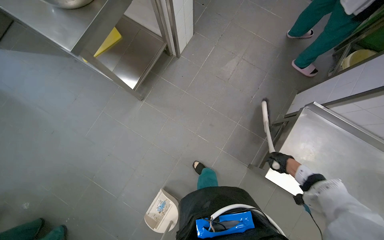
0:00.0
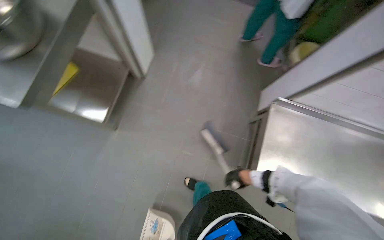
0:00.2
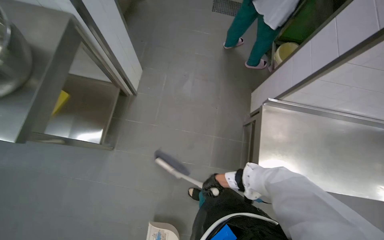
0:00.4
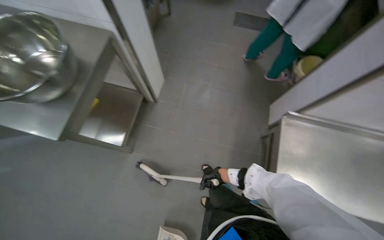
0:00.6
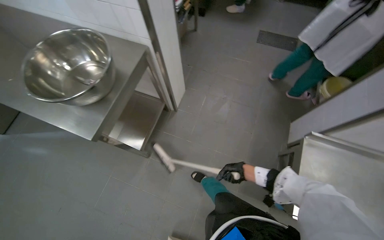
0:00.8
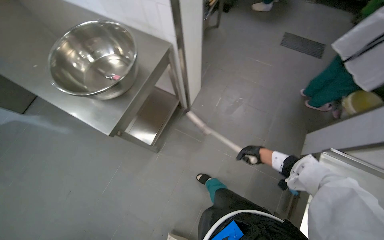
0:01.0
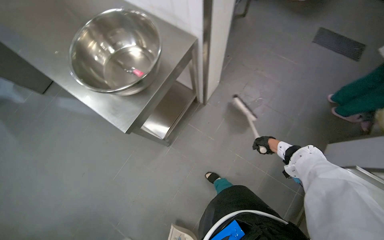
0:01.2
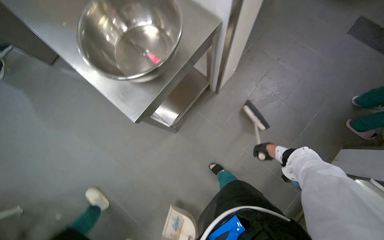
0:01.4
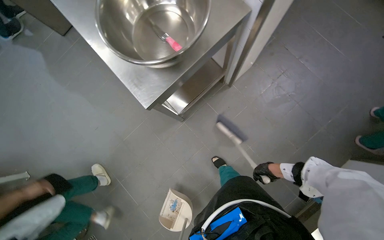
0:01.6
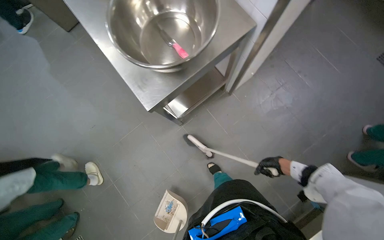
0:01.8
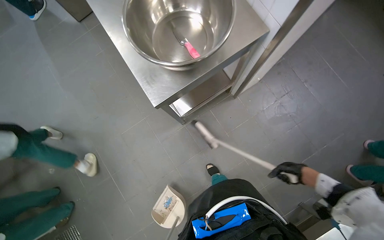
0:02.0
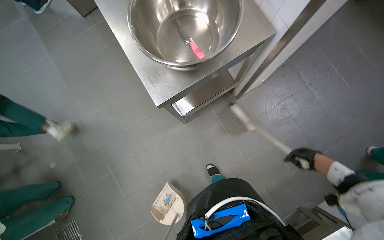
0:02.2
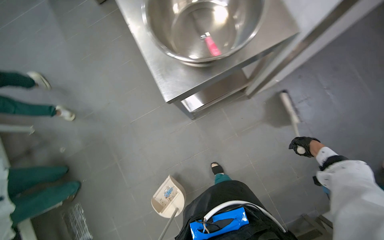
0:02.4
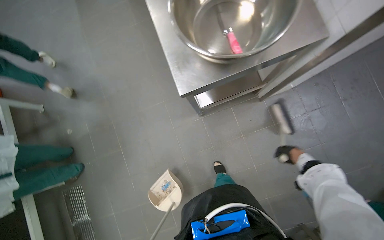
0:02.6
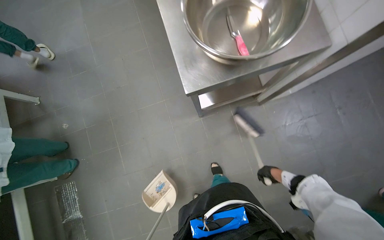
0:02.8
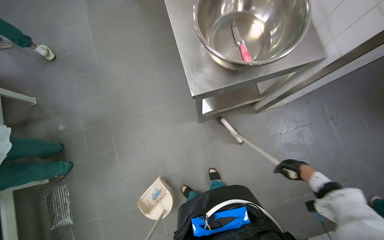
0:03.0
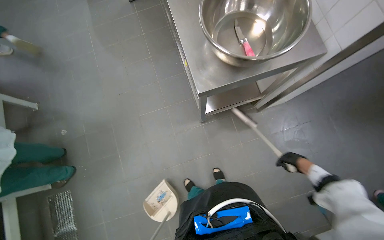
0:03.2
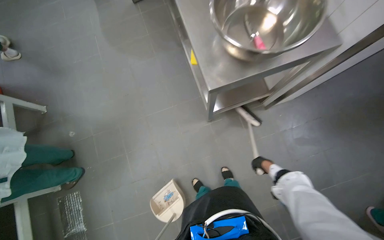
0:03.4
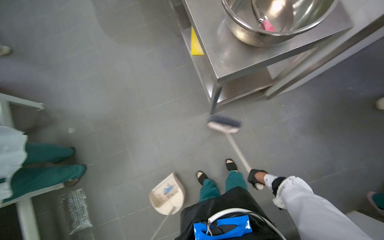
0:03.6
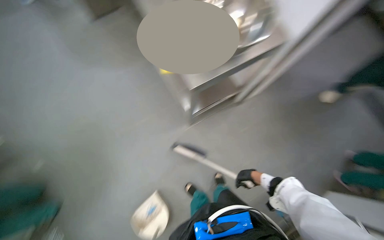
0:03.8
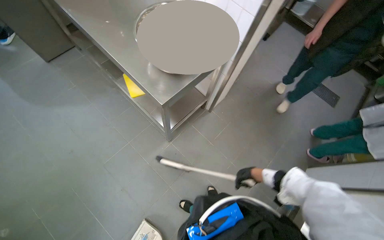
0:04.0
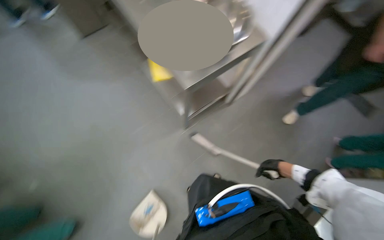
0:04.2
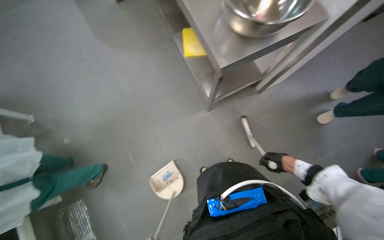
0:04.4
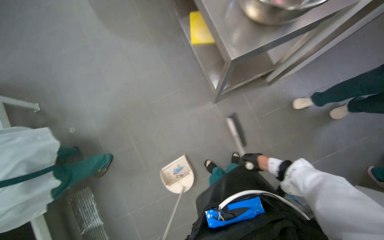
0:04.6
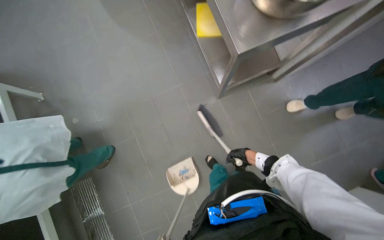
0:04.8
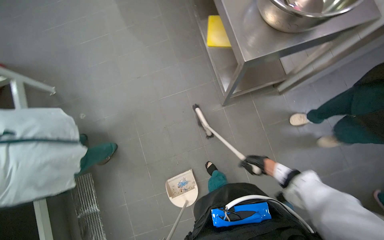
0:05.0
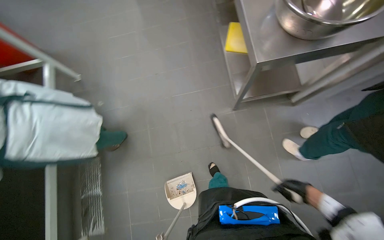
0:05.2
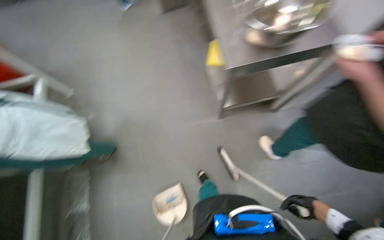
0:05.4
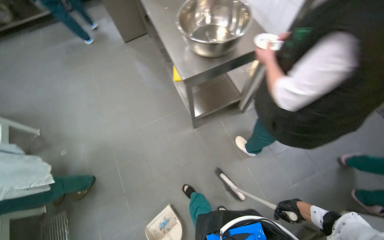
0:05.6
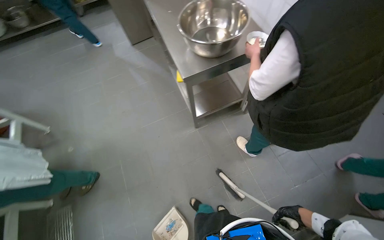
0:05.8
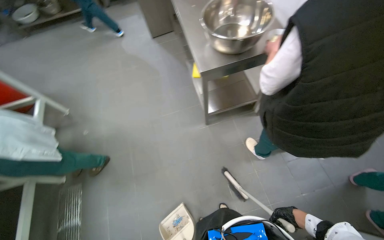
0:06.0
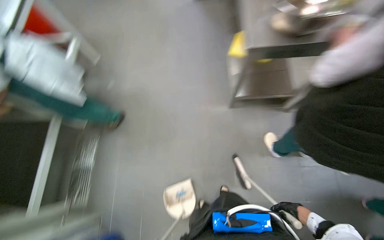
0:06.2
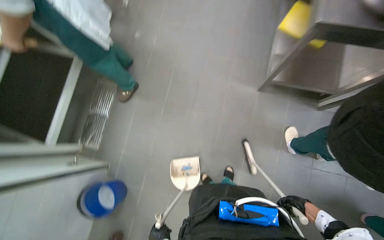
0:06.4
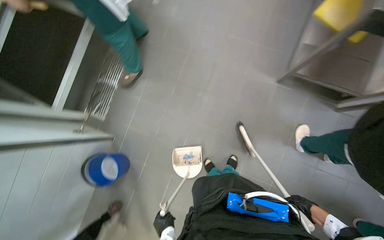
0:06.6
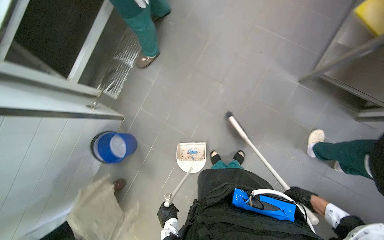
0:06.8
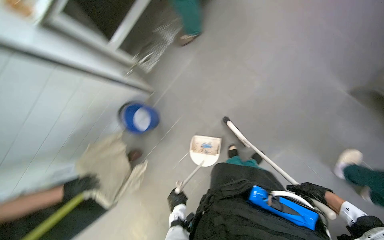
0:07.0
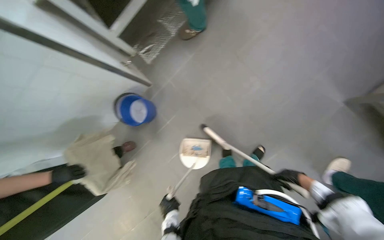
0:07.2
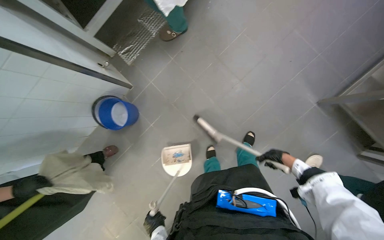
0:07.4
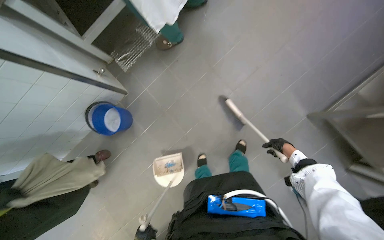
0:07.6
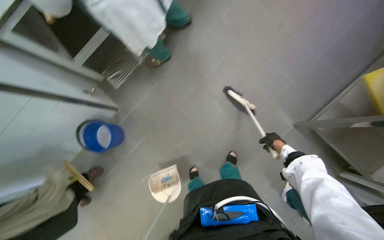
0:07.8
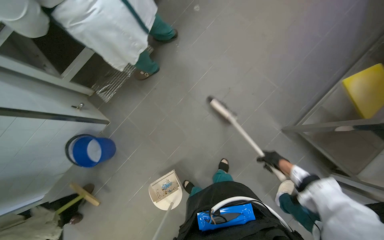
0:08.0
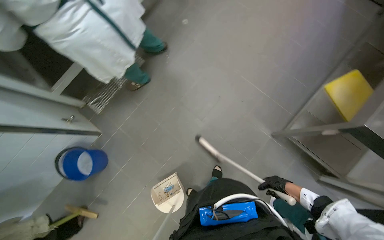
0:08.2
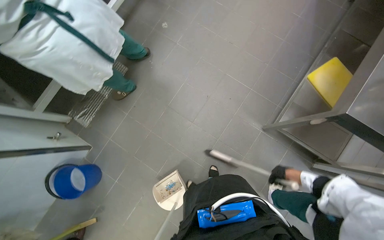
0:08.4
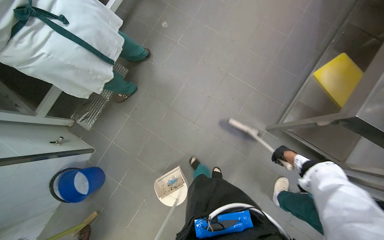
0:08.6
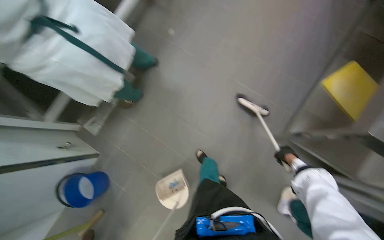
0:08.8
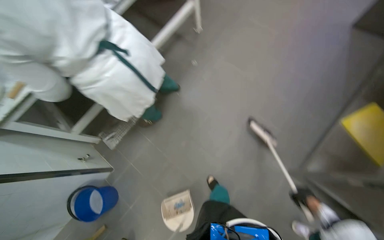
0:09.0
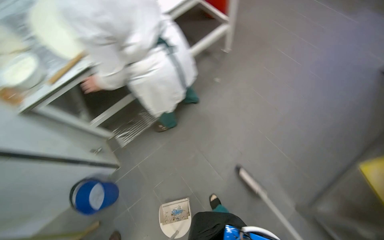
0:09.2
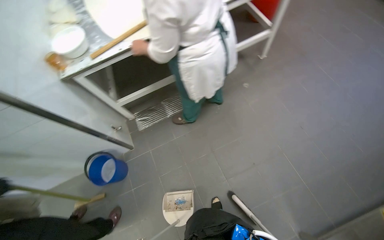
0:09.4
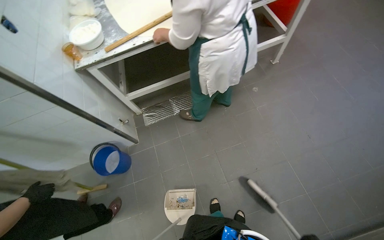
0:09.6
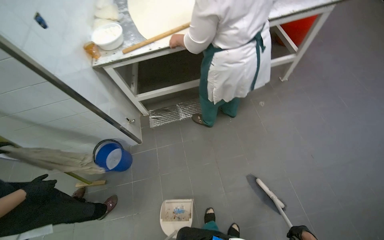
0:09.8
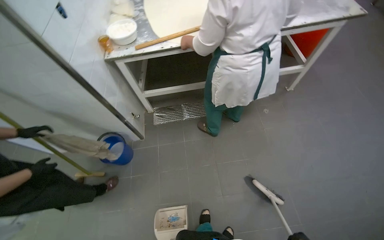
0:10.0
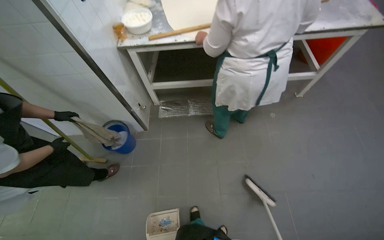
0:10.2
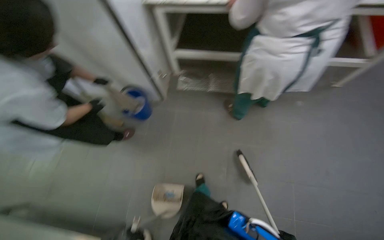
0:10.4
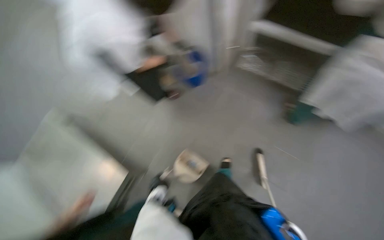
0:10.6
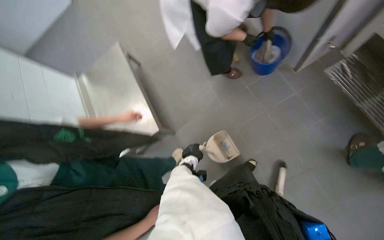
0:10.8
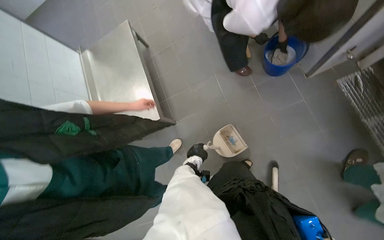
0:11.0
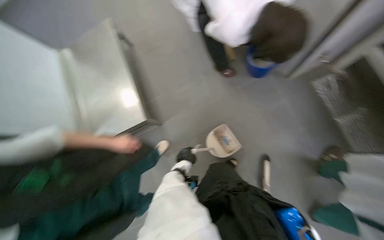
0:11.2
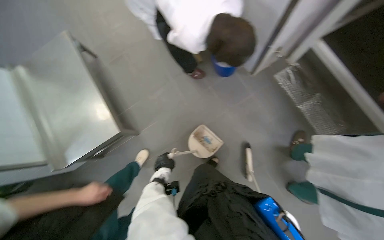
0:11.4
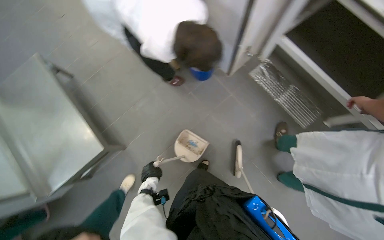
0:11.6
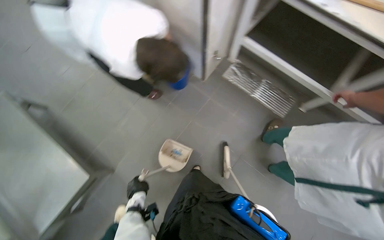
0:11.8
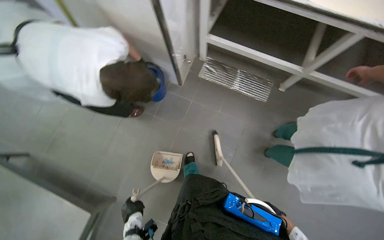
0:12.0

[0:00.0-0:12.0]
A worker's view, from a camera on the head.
Job: sweeping floor.
The whole recording: Sweeping kitchen floor. The worker sweeps the kitchen floor with a broom and dustpan, moving chairs to clean underneath them.
0:00.0 to 0:01.6: The head travels some 40 cm. The wearer looks approximately 15 degrees further to the left.
0:01.6 to 0:03.0: The scene rotates clockwise by approximately 25 degrees.
0:04.4 to 0:06.0: The right hand is displaced down the picture by roughly 25 cm.
0:06.0 to 0:07.6: The wearer looks approximately 30 degrees further downward. The scene turns some 60 degrees clockwise in the picture.
0:07.6 to 0:09.0: The wearer looks roughly 20 degrees further upward. The right hand heads to the right, covering roughly 10 cm.
0:09.0 to 0:10.4: The wearer looks some 60 degrees further to the left.
0:10.4 to 0:12.0: The camera pitches downward, by about 15 degrees.

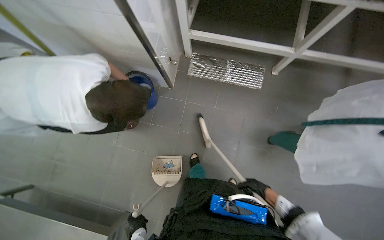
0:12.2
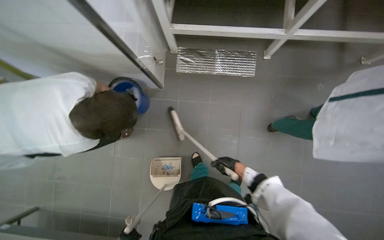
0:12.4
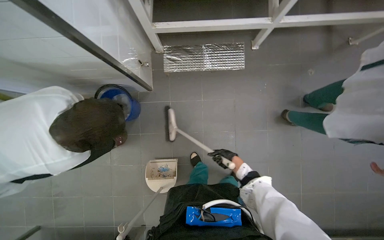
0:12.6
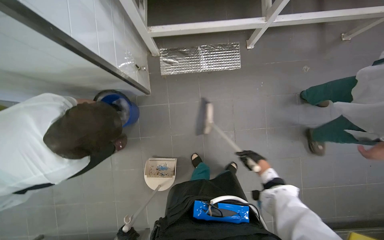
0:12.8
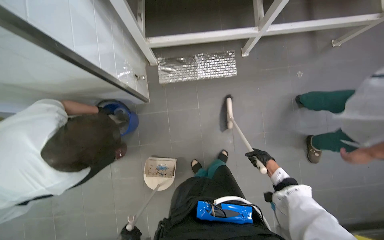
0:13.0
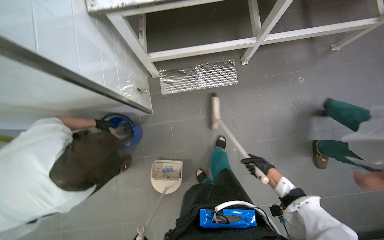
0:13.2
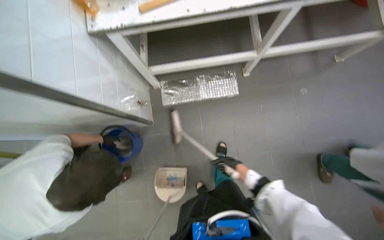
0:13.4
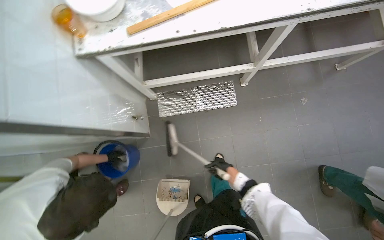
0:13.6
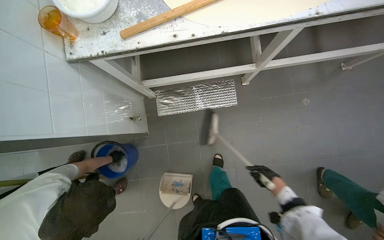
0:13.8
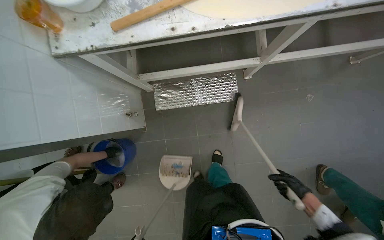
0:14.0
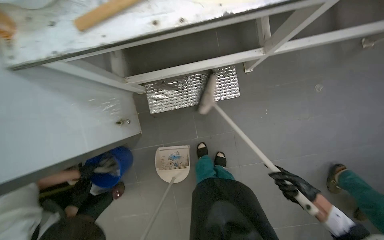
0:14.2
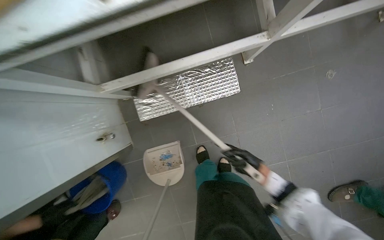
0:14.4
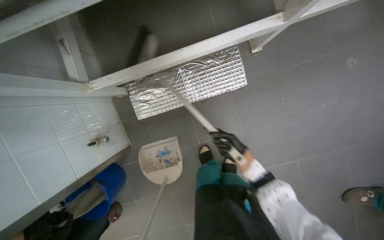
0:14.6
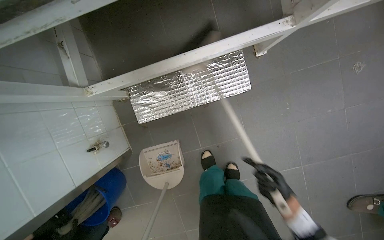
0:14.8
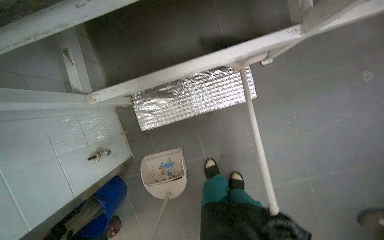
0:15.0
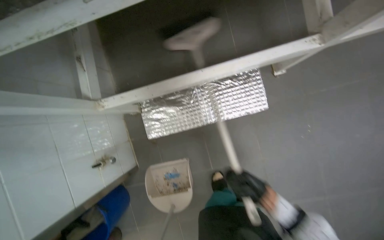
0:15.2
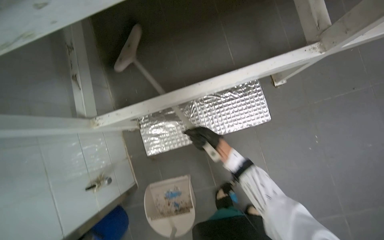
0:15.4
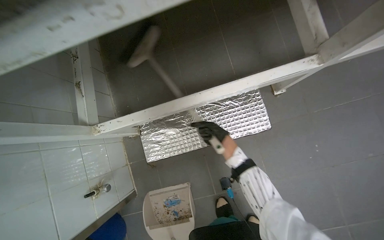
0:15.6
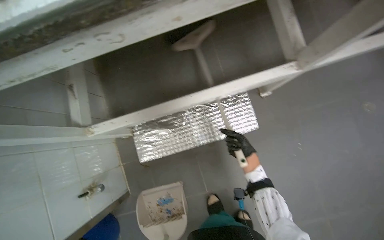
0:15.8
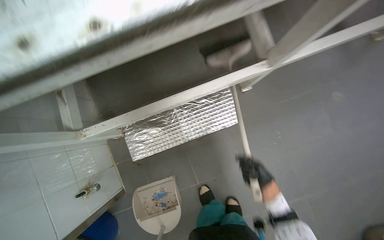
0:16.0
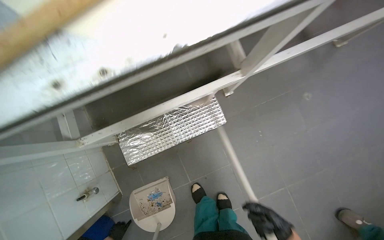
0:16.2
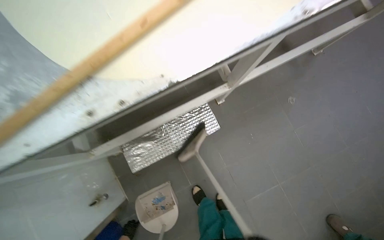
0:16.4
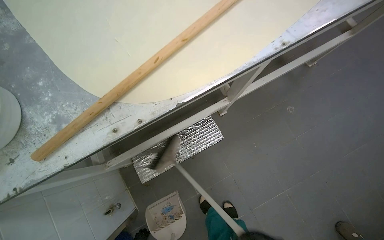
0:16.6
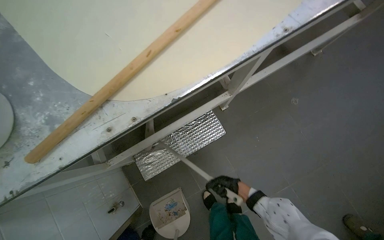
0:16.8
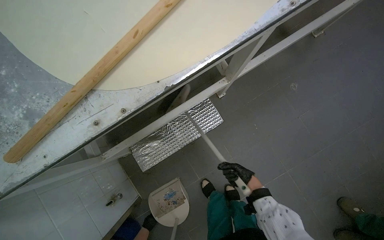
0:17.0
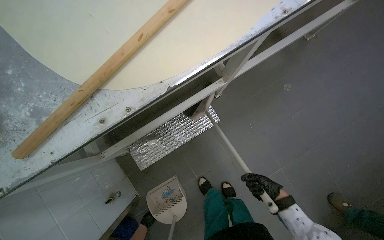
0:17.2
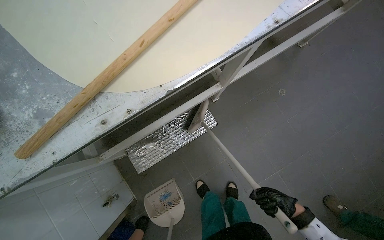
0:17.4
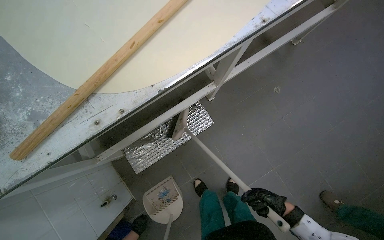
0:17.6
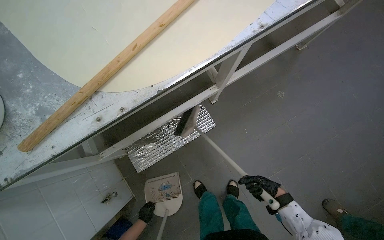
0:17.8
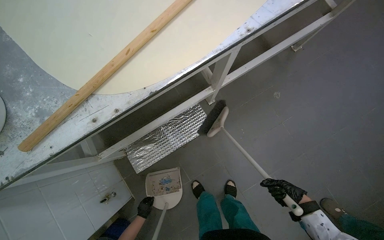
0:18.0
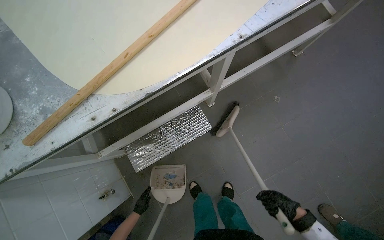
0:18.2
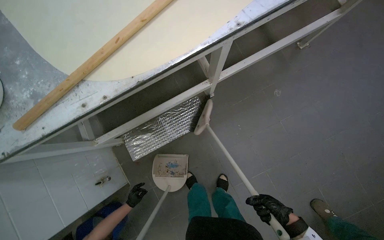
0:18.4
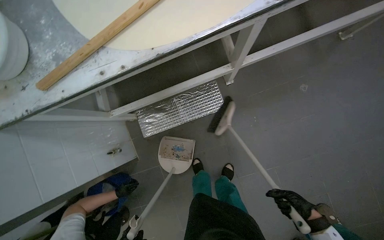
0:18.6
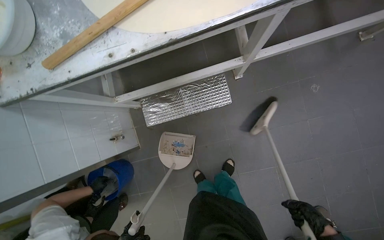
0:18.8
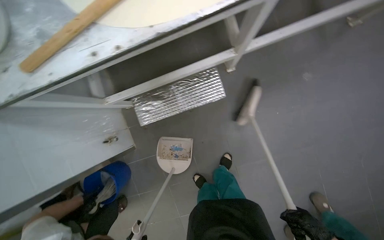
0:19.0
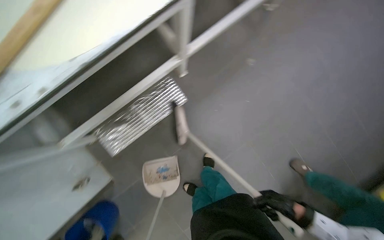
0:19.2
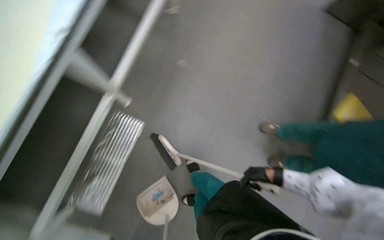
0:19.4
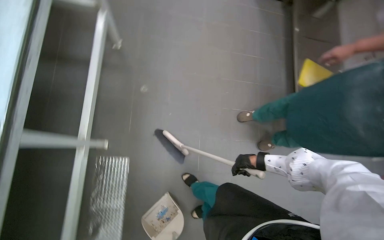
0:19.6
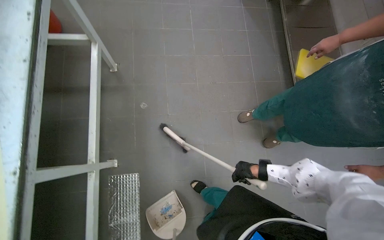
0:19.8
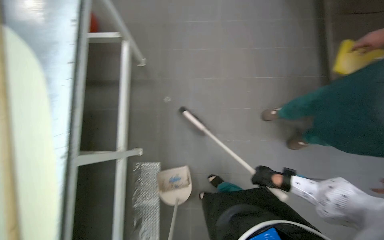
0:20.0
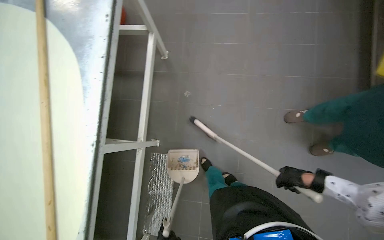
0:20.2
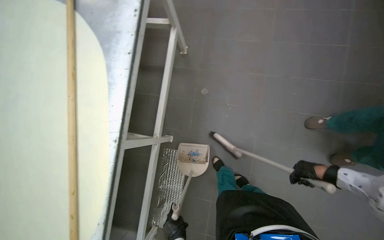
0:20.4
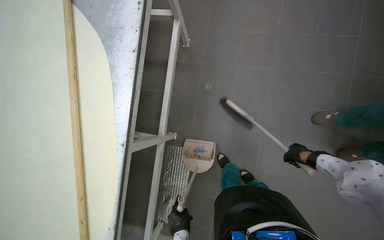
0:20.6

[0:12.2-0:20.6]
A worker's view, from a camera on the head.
Job: sweeping floor.
The whole recording: Sweeping kitchen floor. The worker sweeps the kitchen floor with a broom and dustpan, moving chairs to clean underneath them.
0:12.2 to 0:13.6: The right hand swings left and right, some 20 cm each way, with 2 reversals.
0:13.6 to 0:15.0: The camera is carried roughly 60 cm. The wearer looks about 15 degrees further downward.
0:15.0 to 0:16.4: The view tips upward by approximately 15 degrees.
0:17.8 to 0:19.2: The right hand goes about 15 cm nearer to the camera.
0:19.2 to 0:20.6: Everything in view rotates roughly 45 degrees counterclockwise.
